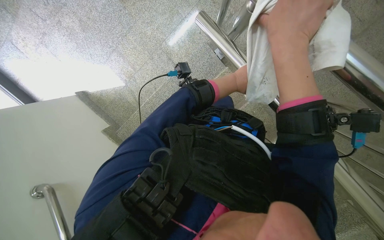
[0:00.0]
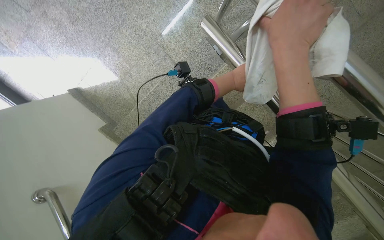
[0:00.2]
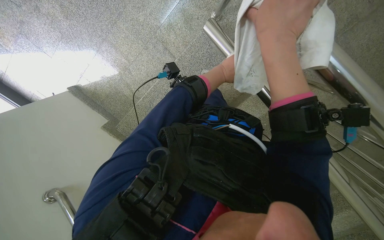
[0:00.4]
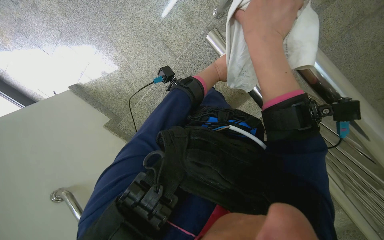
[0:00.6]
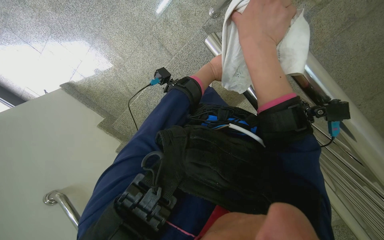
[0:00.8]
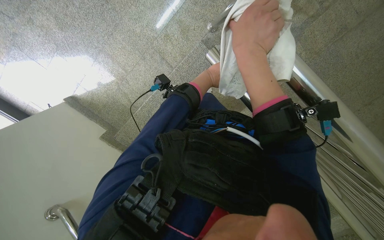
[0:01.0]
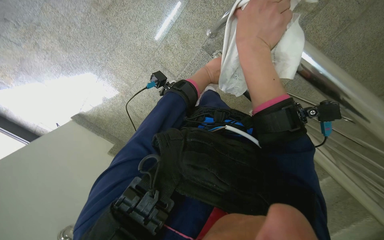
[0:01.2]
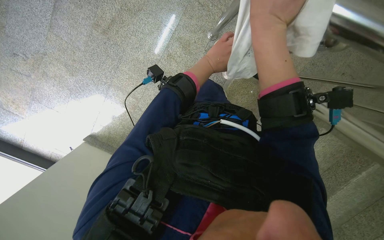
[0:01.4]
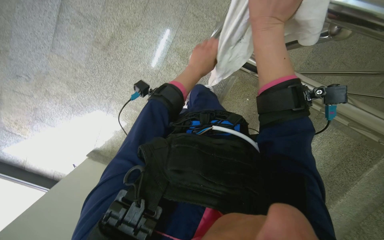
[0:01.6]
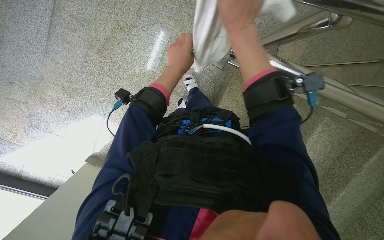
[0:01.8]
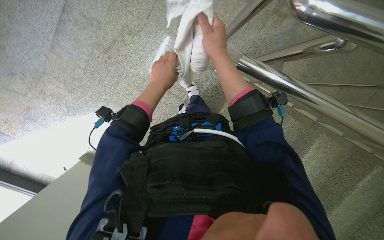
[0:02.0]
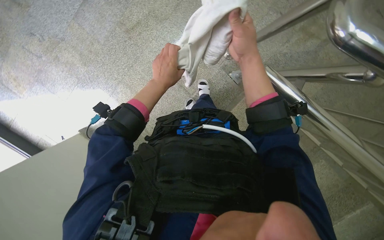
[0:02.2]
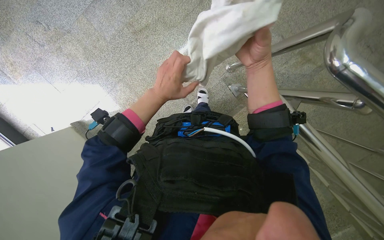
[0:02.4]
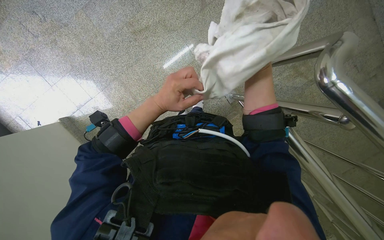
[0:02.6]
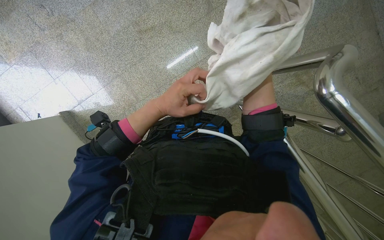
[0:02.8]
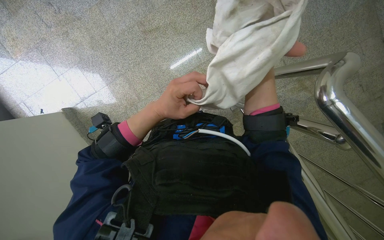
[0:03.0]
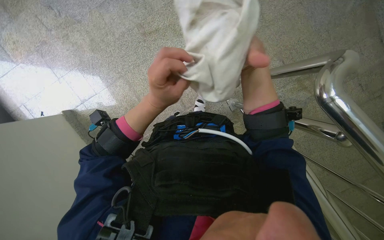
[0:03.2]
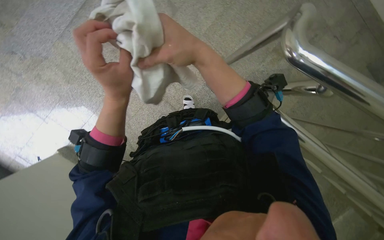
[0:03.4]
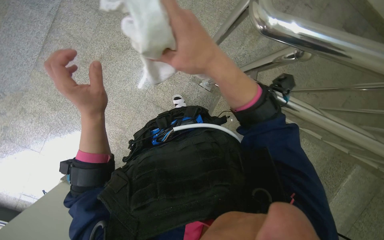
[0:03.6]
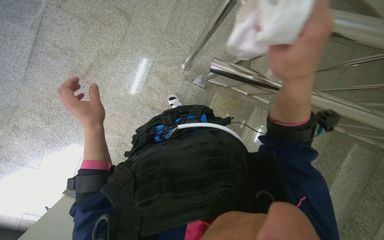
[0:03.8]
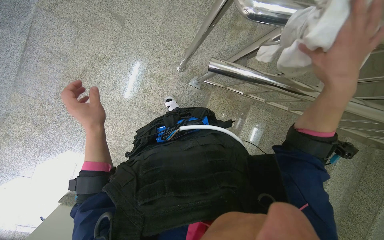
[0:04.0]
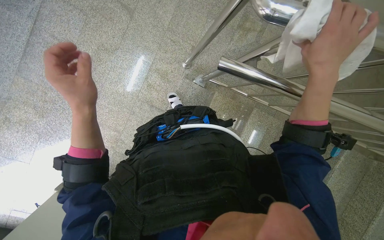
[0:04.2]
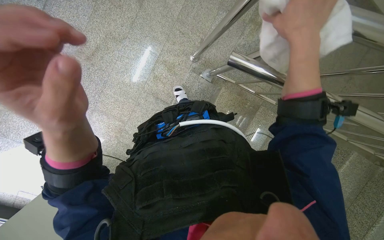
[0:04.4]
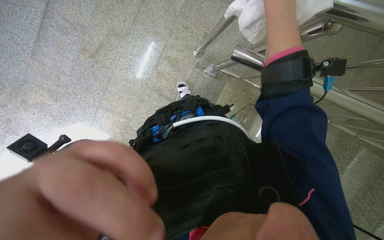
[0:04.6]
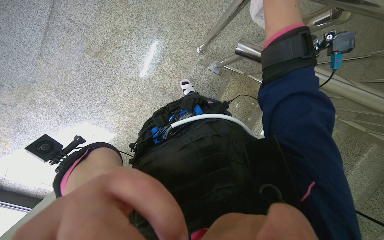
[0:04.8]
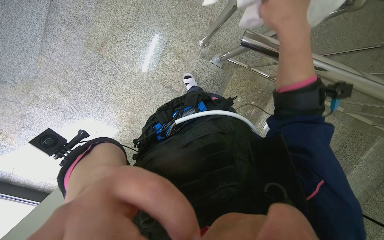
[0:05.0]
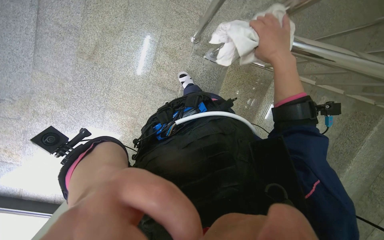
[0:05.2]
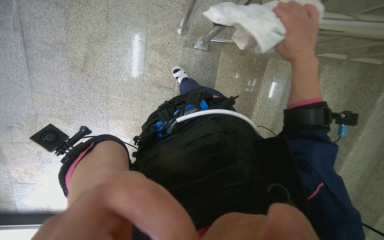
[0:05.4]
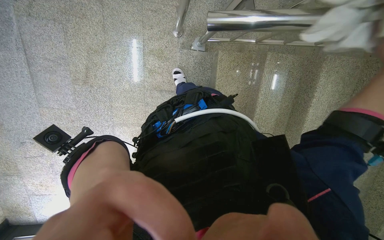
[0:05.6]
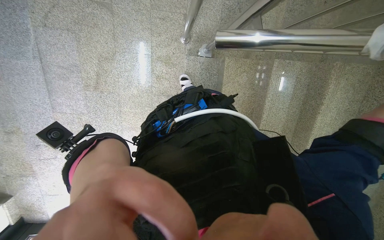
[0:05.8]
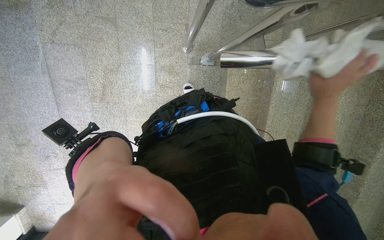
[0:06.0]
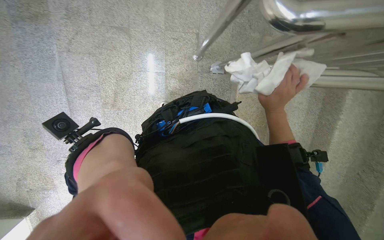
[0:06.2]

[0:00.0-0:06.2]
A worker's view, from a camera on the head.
Job: wiping surfaces.
The whole recording: Cleaning metal railing. The worker cleans the metal railing with a white cloth.
0:01.6 to 0:03.2: Everything in view rotates about 30 degrees clockwise. The left hand travels to the left and nearer to the camera by roughly 25 cm.
0:03.2 to 0:04.6: The scene turns some 30 degrees counterclockwise in the picture.

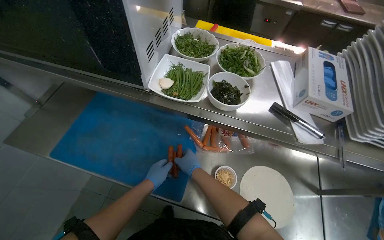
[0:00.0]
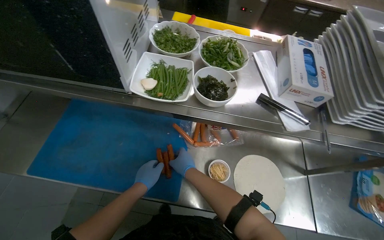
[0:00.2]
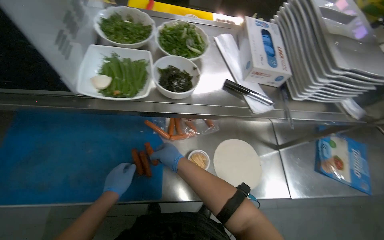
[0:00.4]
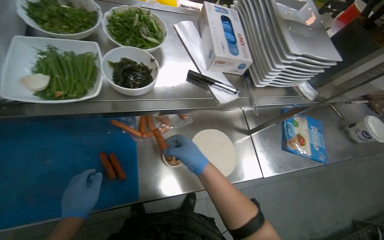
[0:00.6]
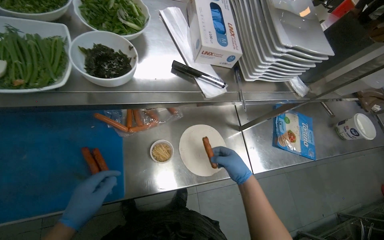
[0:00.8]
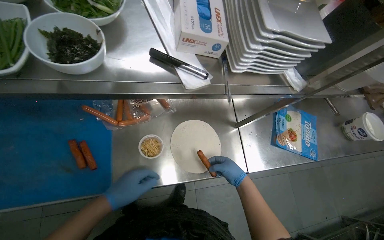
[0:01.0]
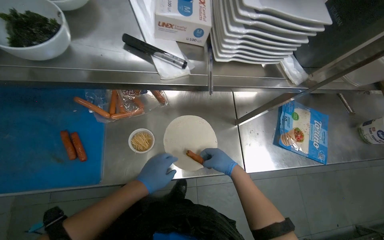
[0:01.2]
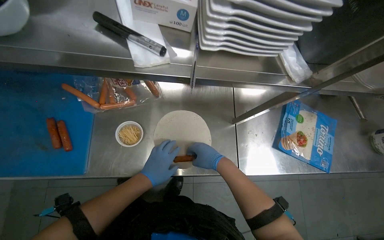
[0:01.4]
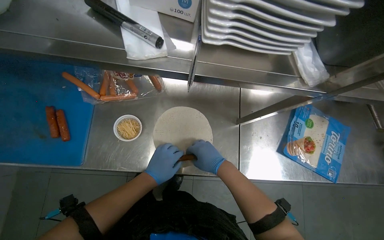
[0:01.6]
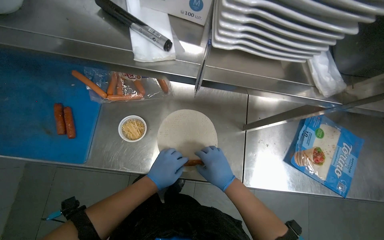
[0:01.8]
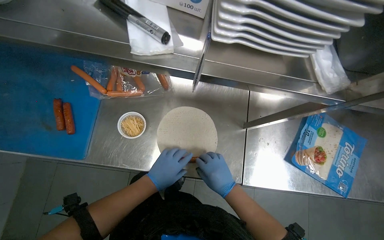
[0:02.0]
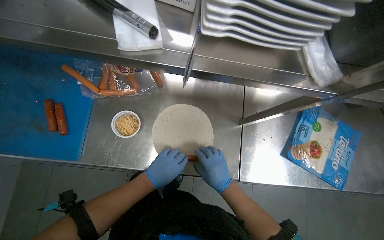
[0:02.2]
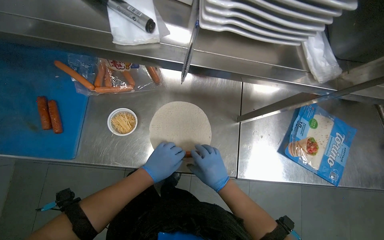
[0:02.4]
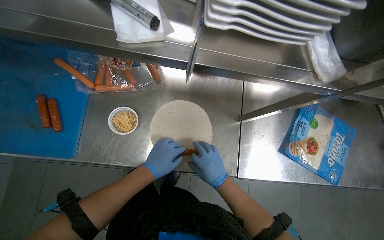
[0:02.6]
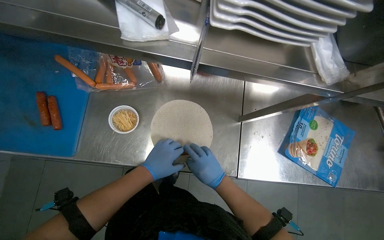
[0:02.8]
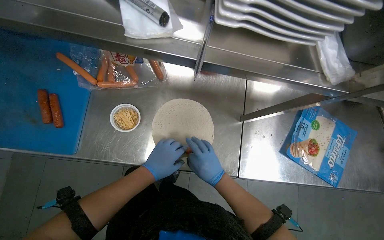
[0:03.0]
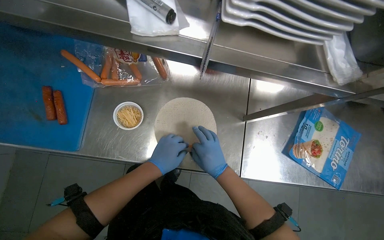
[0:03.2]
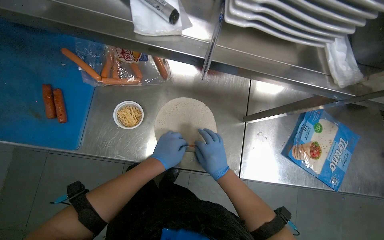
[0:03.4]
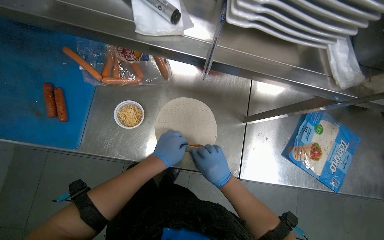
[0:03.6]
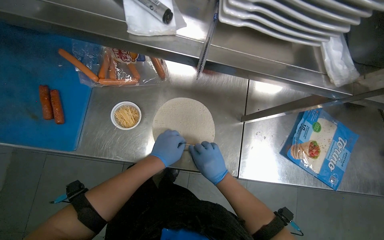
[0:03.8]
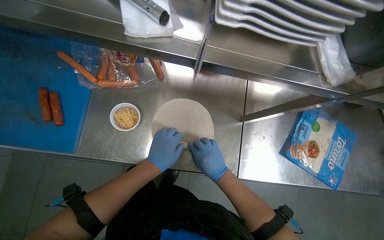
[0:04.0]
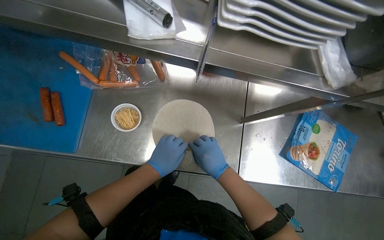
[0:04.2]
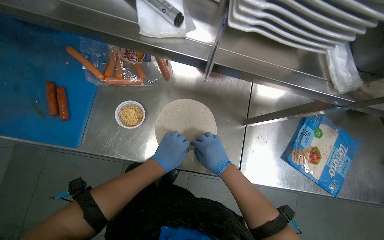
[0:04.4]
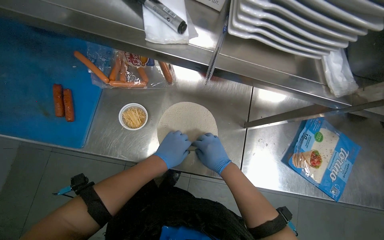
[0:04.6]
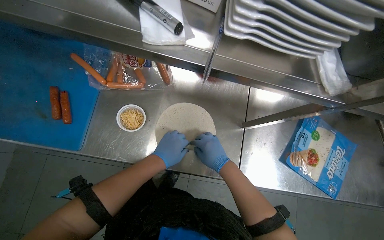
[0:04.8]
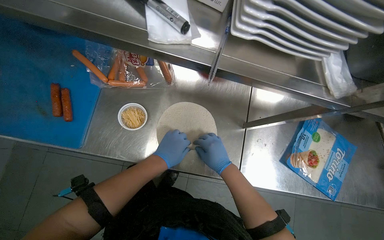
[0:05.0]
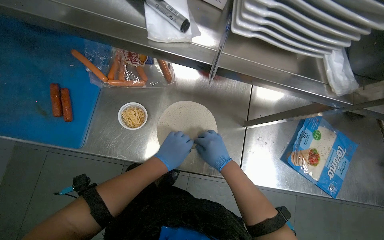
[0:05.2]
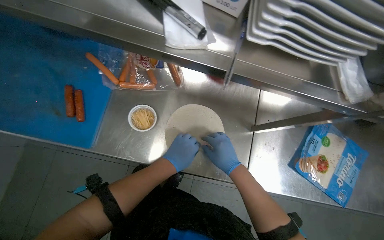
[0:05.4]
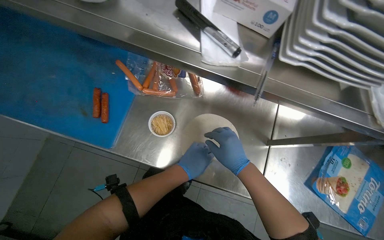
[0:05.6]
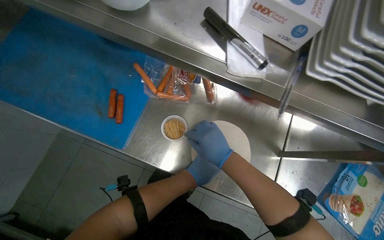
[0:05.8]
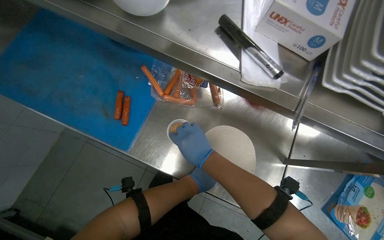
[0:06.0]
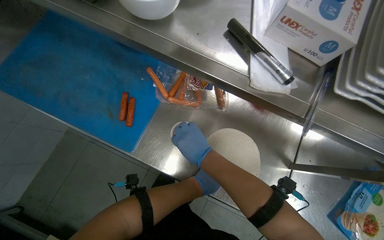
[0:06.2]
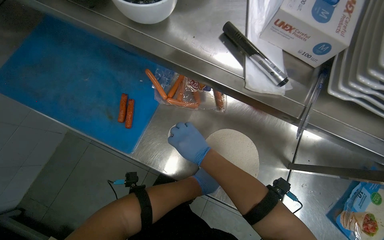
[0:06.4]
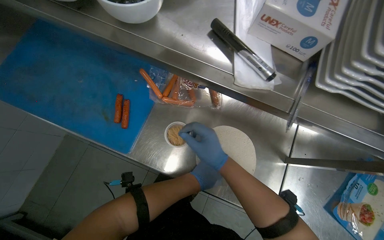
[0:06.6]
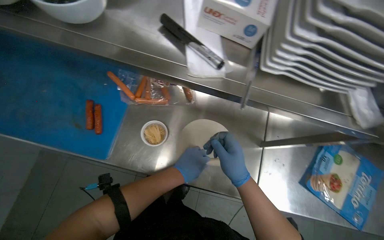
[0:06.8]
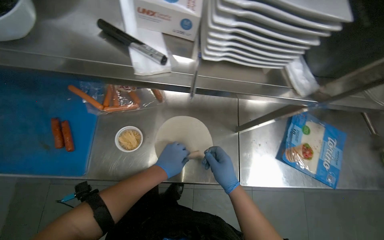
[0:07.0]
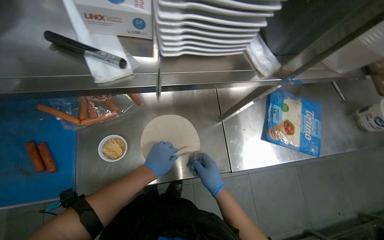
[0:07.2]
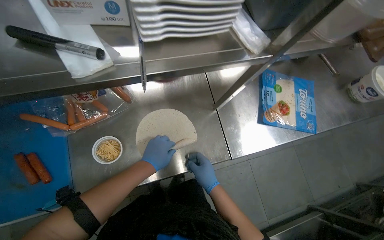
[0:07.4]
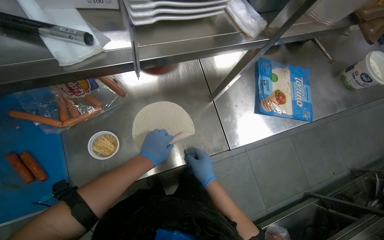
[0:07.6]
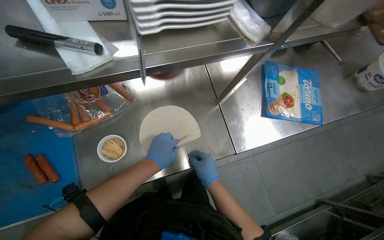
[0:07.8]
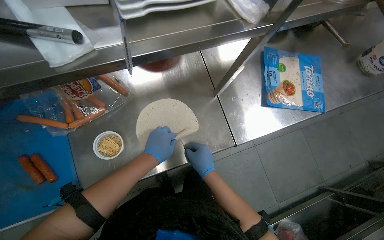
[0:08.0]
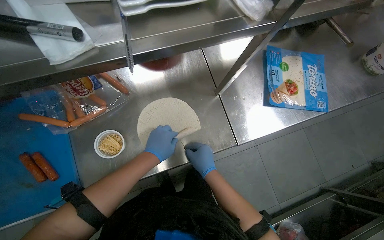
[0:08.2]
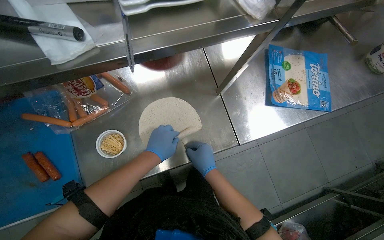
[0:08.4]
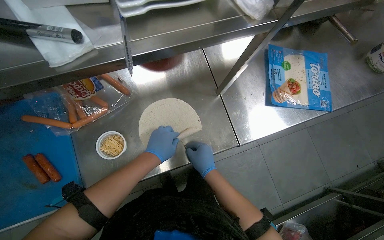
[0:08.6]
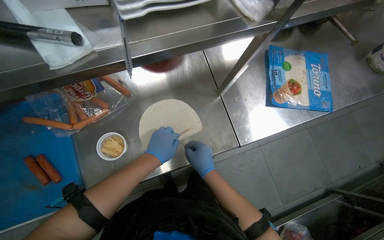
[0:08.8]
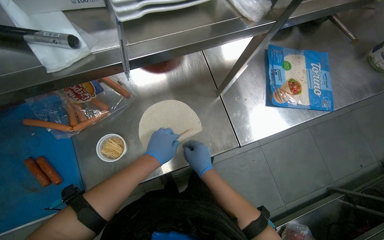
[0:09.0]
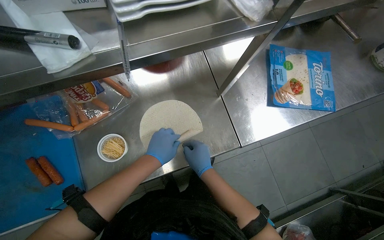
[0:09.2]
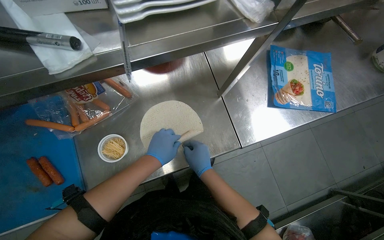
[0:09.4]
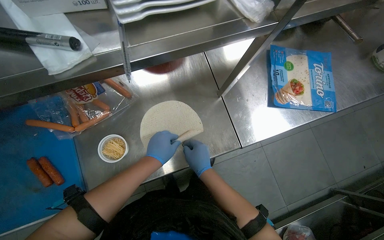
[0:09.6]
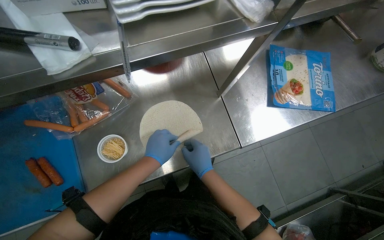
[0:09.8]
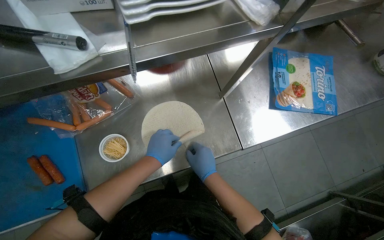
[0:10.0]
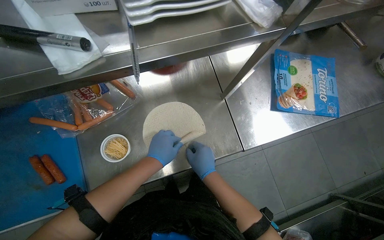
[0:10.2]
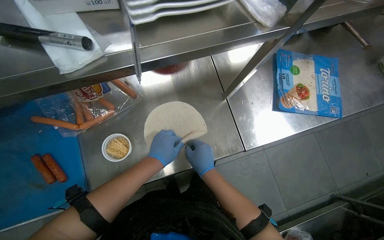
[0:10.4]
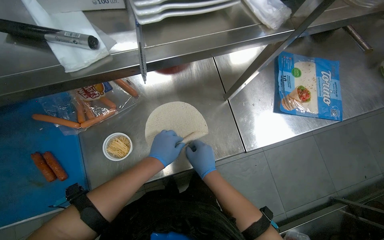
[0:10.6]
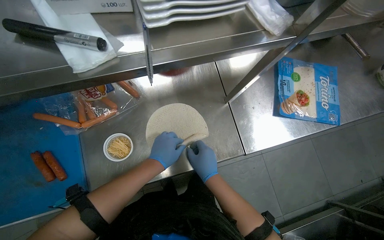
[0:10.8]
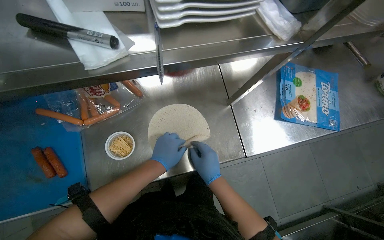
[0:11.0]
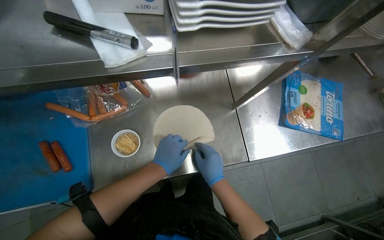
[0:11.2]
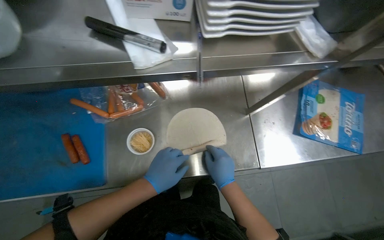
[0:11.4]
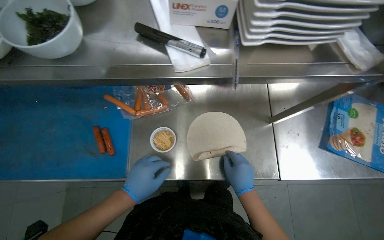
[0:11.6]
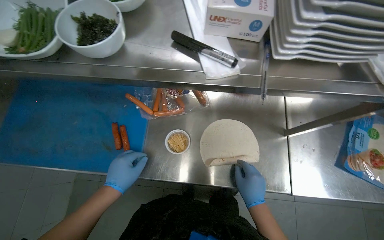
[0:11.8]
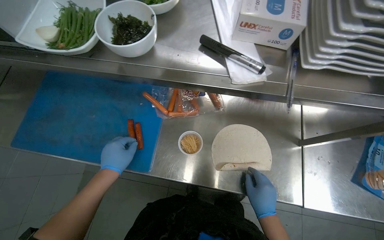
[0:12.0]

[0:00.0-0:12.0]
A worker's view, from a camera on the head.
Job: preparing food.
The whole recording: Rolling sausages into tortillas. The worker places sausages onto tortillas and rolls them up.
0:00.0 to 0:01.6: The view tilts roughly 15 degrees downward.
0:01.6 to 0:04.4: The hands stay close to where they were, moving slightly.
0:04.4 to 0:06.0: The right hand shifts some 20 cm to the left. Meanwhile the left hand travels farther from the camera by about 20 cm.
0:06.0 to 0:07.6: The wearer's head swings some 40 degrees to the right.
0:07.6 to 0:10.4: The hands make small movements and keep their place.
0:10.4 to 0:12.0: The wearer looks some 30 degrees further to the left. The left hand travels to the left by approximately 30 cm.

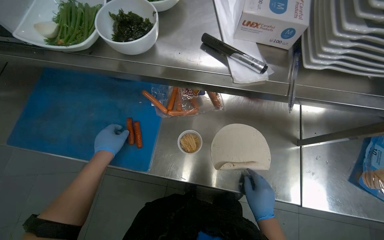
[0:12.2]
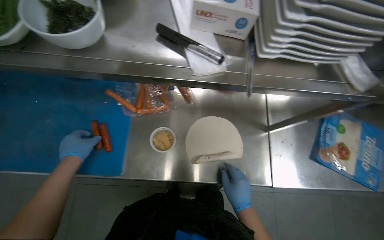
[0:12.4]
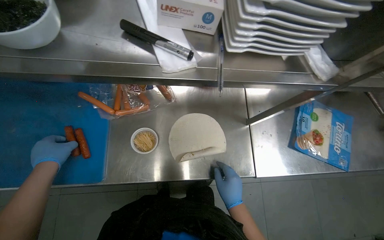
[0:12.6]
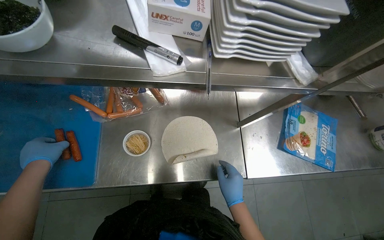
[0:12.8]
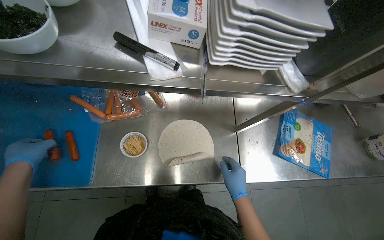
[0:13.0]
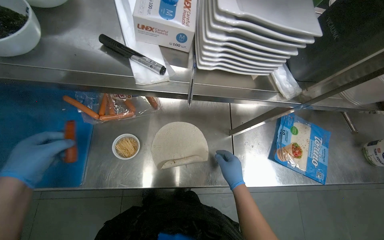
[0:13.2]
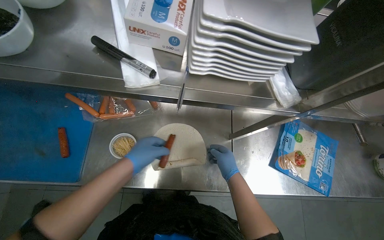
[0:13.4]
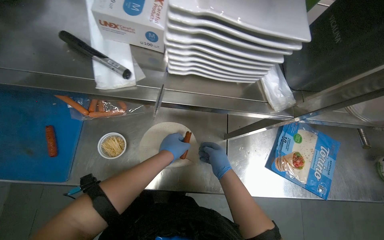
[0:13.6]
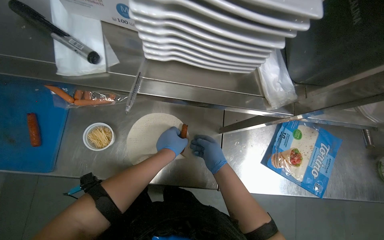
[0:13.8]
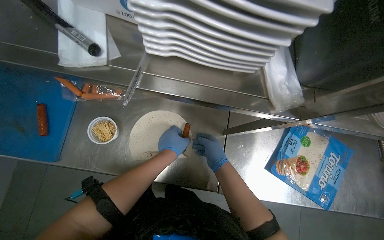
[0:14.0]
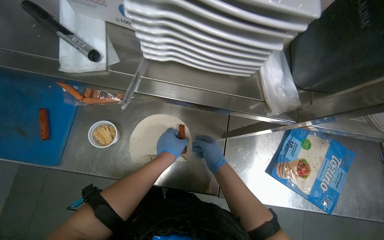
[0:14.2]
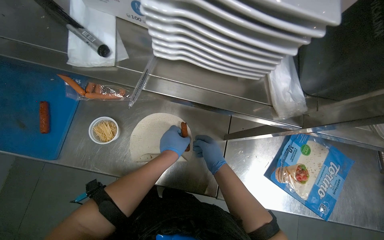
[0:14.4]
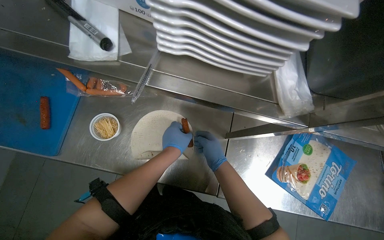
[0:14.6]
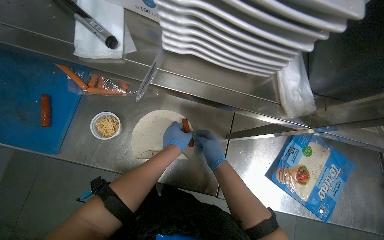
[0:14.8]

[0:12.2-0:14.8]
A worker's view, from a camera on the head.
Job: preparing food.
The whole recording: Rolling sausages into tortillas. The worker places sausages onto tortillas and rolls them up.
0:12.2 to 0:13.4: The right hand shifts about 10 cm up the picture. The left hand shifts about 30 cm to the right.
0:13.4 to 0:14.8: The left hand is displaced to the right and farther from the camera by about 20 cm.
